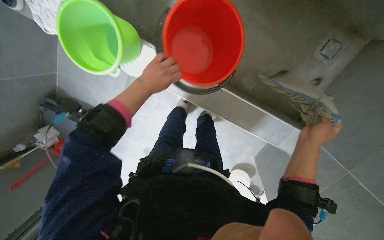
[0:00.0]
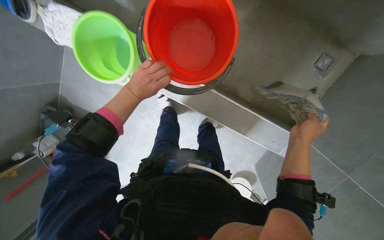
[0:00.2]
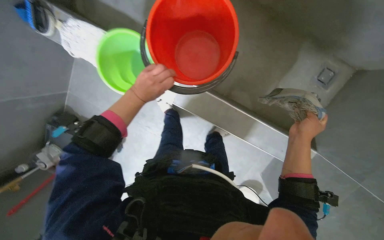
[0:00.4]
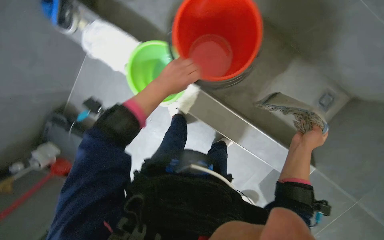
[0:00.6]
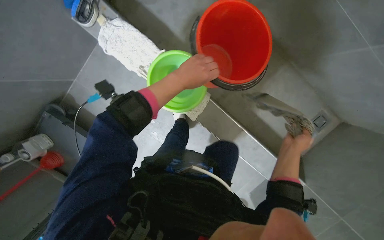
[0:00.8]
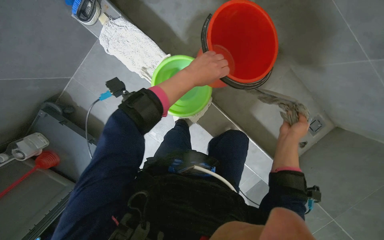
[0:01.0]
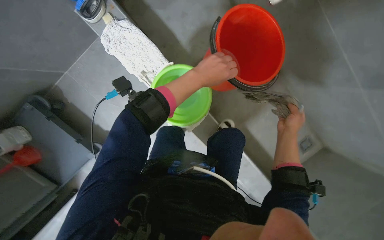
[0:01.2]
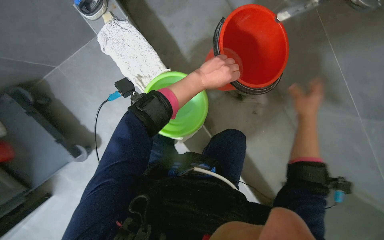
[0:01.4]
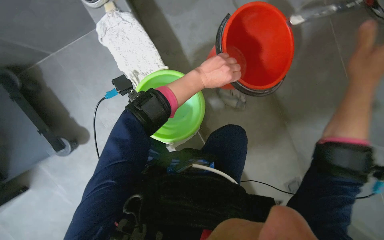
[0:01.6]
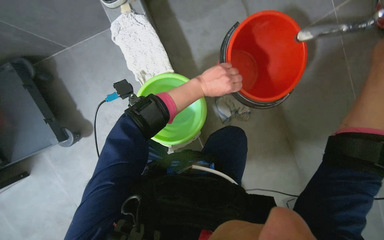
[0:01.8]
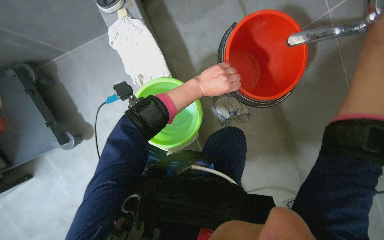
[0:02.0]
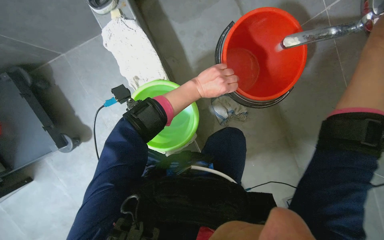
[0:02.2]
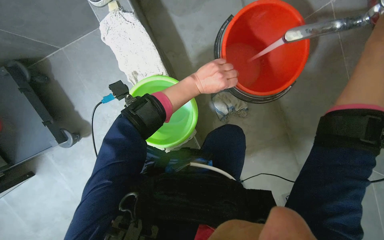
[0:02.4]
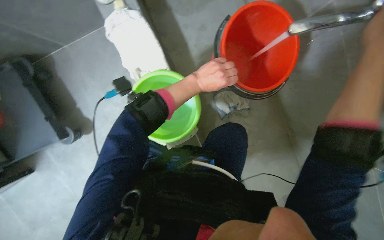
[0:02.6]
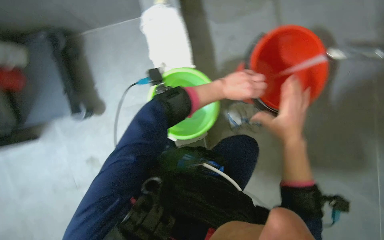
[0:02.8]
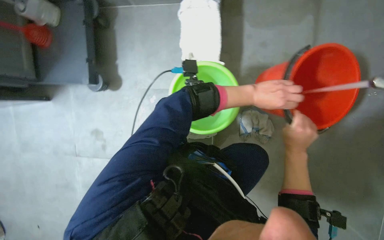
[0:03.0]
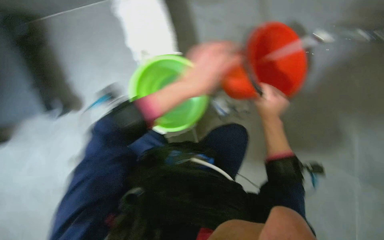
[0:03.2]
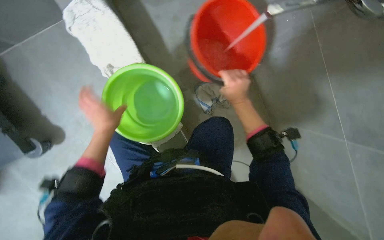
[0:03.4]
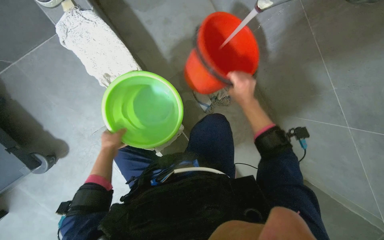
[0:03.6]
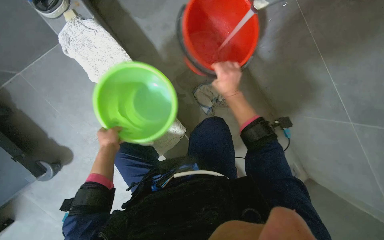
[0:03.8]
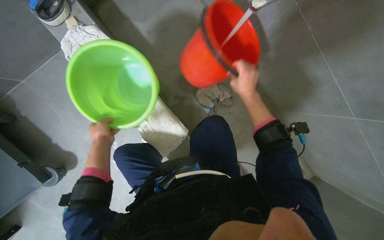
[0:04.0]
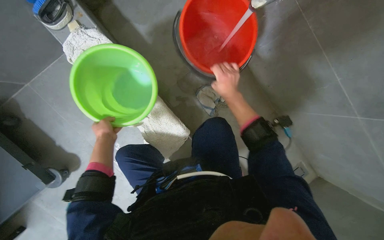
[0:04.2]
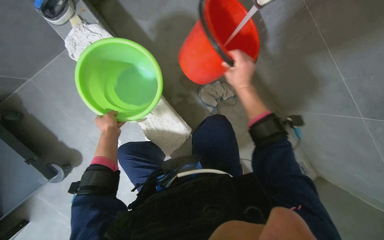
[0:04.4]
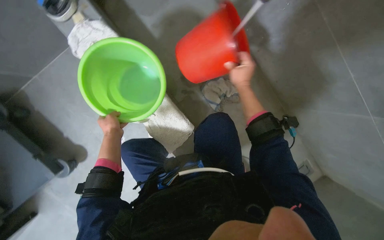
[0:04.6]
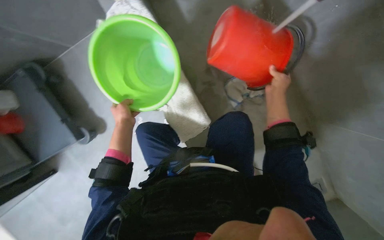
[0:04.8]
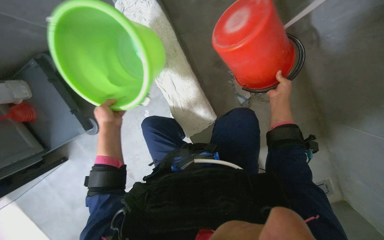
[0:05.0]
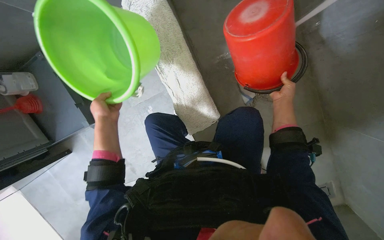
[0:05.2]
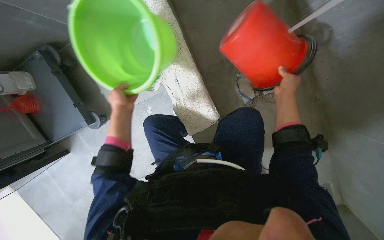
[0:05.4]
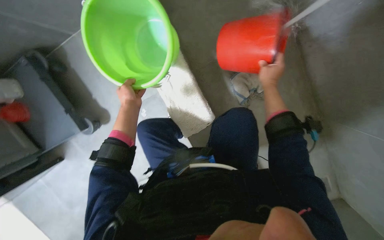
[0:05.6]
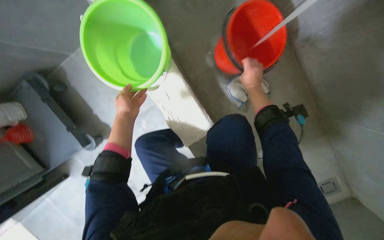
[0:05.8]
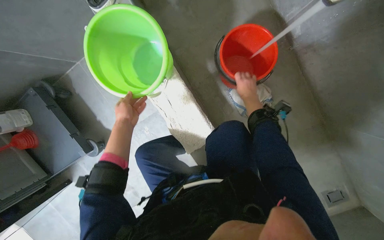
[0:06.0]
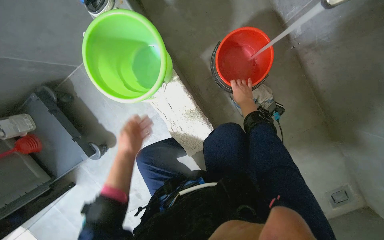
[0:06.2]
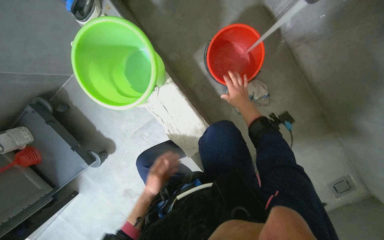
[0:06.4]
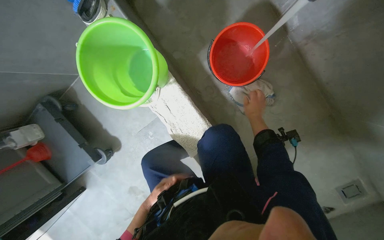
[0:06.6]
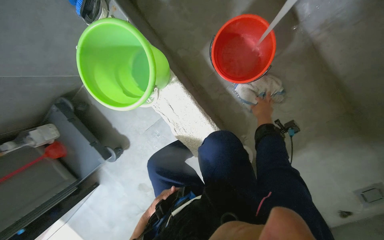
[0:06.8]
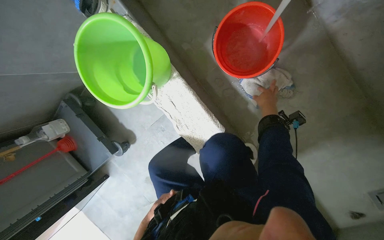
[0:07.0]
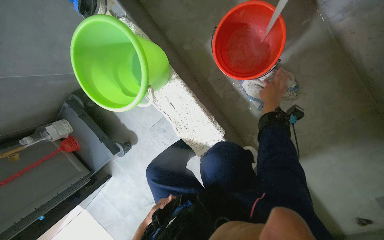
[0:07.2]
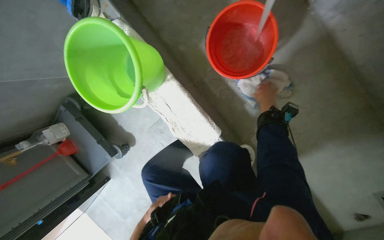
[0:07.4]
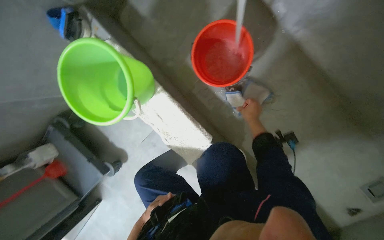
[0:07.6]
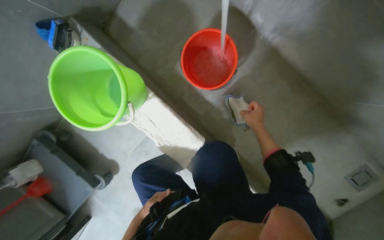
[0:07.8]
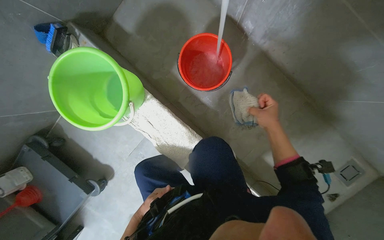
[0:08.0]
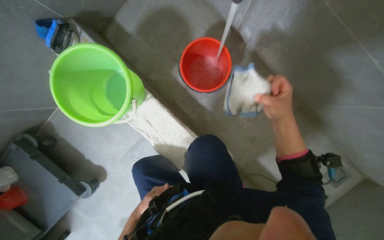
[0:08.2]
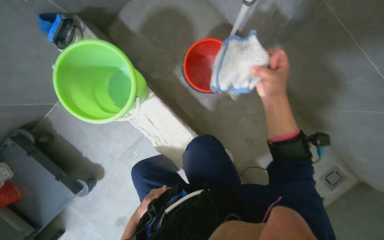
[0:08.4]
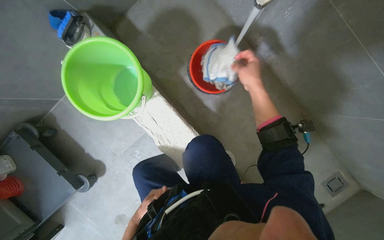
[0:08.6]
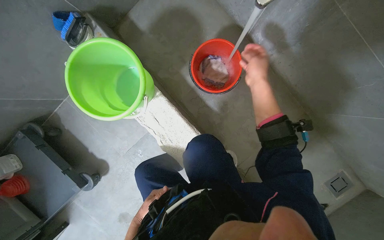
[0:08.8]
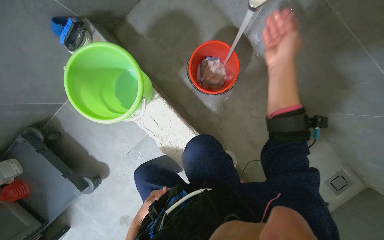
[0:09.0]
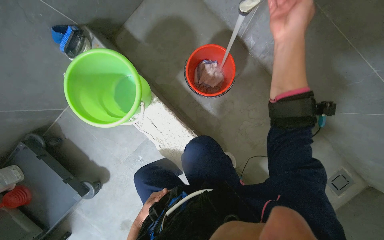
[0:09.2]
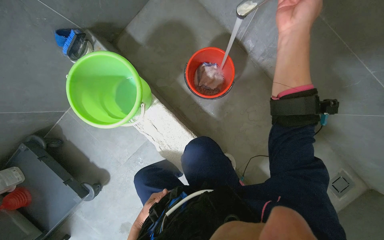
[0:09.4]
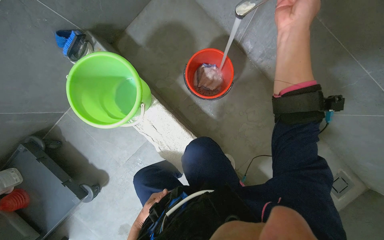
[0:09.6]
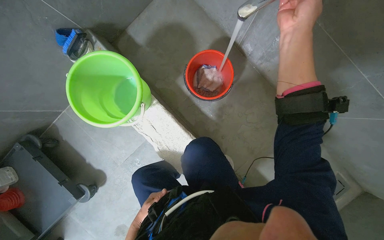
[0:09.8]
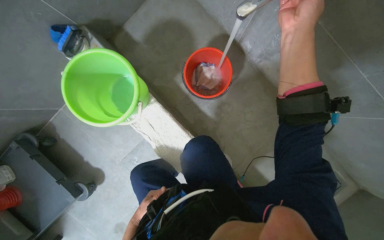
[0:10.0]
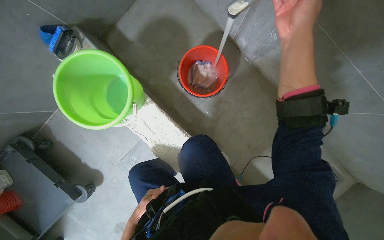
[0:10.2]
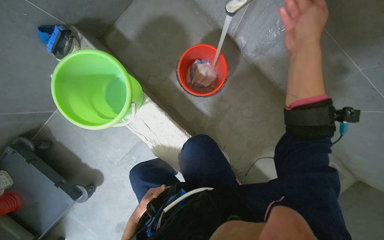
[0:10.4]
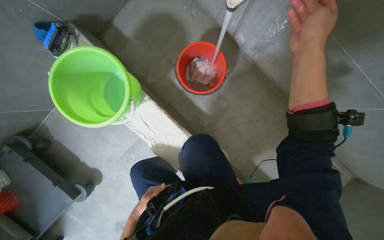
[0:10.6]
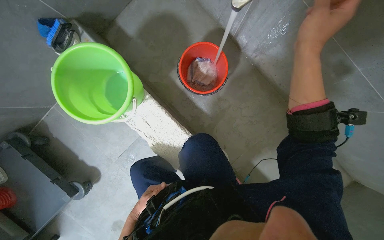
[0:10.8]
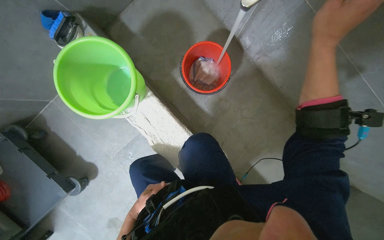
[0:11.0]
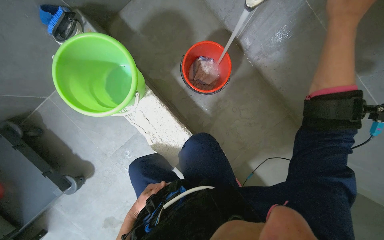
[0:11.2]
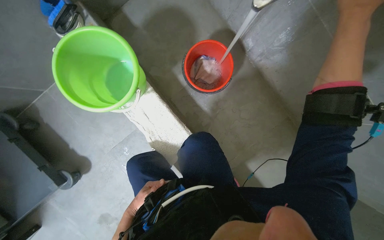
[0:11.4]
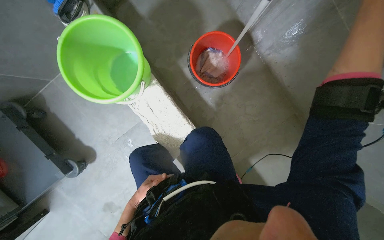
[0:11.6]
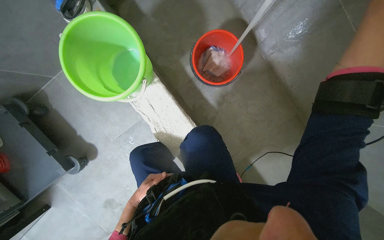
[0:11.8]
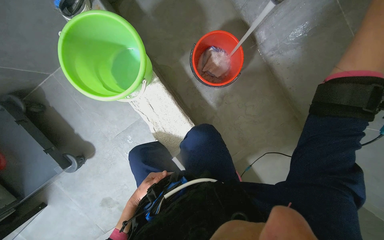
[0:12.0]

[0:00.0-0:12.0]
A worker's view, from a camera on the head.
Job: preparing cleaning supplies.
The whole recording: Preparing cleaning area and supplies. The worker fills buckets with water, prepares a mop, and picks up items from the floor in the cleaning area.
0:01.6 to 0:03.0: The scene turns about 30 degrees clockwise in the picture.
0:03.0 to 0:04.4: Everything in view rotates about 40 degrees counterclockwise.
0:04.4 to 0:06.0: The right hand moves farther from the camera, roughly 20 cm.
0:06.0 to 0:07.6: The left hand travels down the picture and to the right by about 30 cm. Meanwhile the right hand heads down the picture, covering roughly 10 cm.
0:07.6 to 0:09.0: The right hand swings nearer and farther, about 20 cm each way, with 2 reversals.
0:09.0 to 0:10.4: The right hand travels nearer to the camera by about 10 cm.
0:10.4 to 0:12.0: The left hand moves nearer and farther over roughly 10 cm, changing direction 2 times.

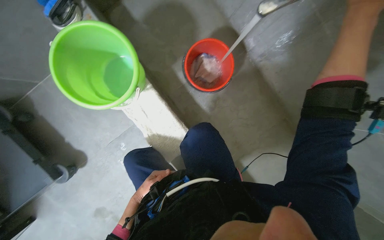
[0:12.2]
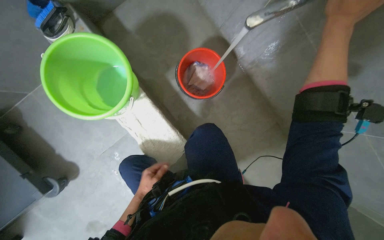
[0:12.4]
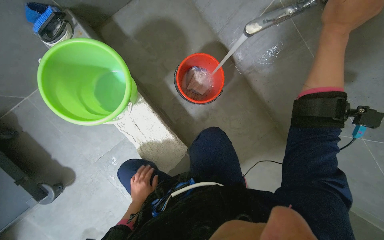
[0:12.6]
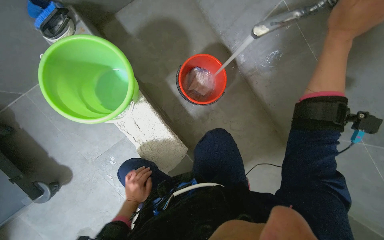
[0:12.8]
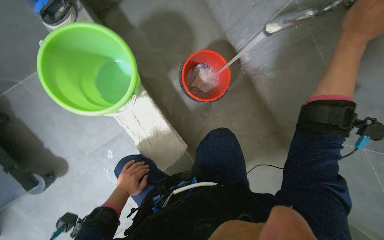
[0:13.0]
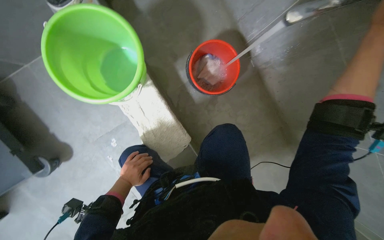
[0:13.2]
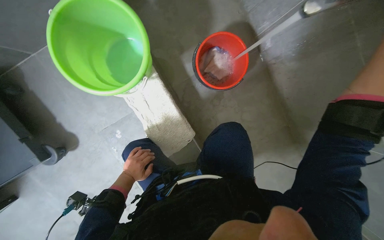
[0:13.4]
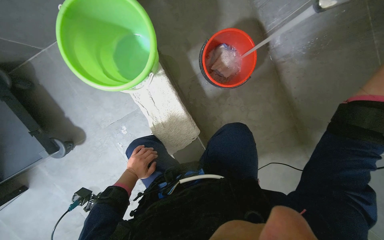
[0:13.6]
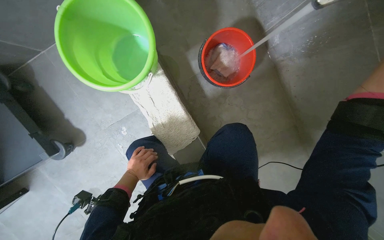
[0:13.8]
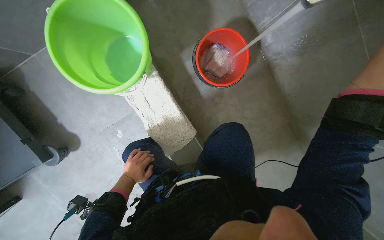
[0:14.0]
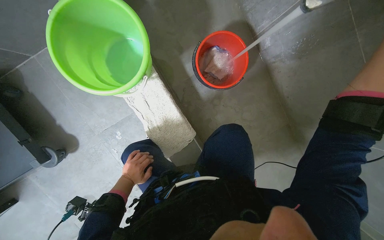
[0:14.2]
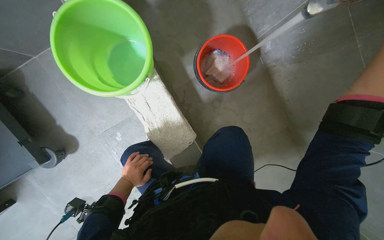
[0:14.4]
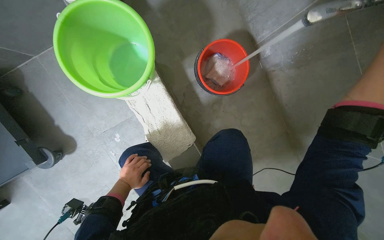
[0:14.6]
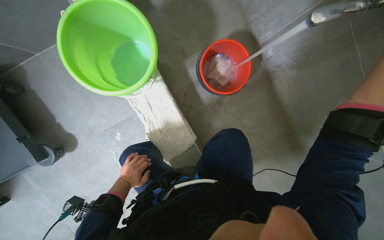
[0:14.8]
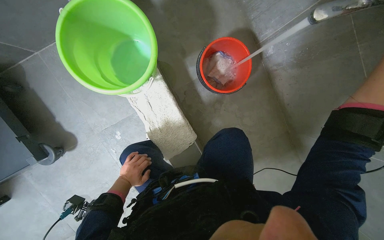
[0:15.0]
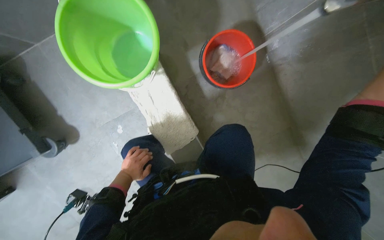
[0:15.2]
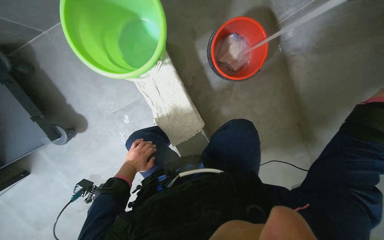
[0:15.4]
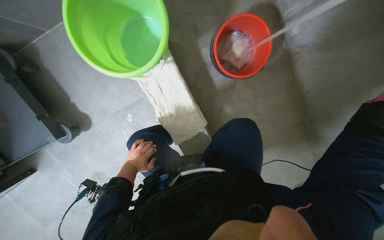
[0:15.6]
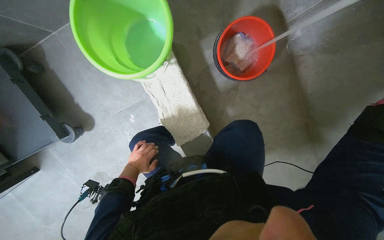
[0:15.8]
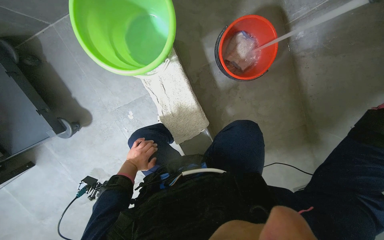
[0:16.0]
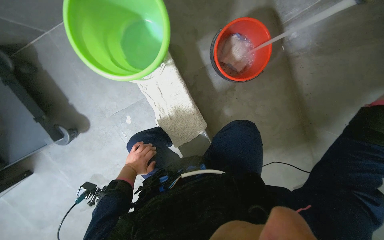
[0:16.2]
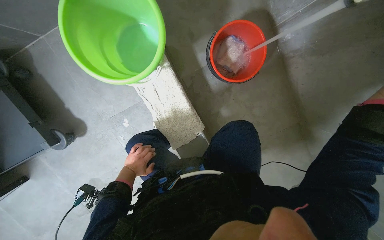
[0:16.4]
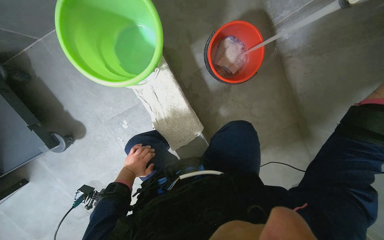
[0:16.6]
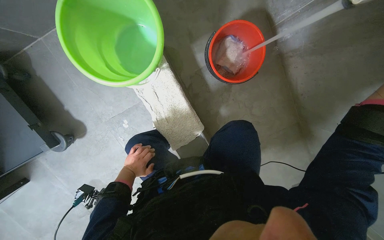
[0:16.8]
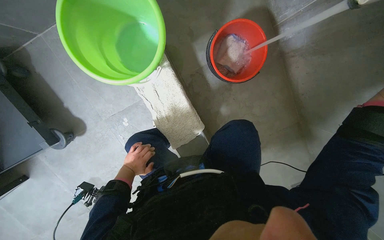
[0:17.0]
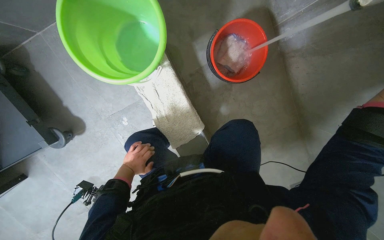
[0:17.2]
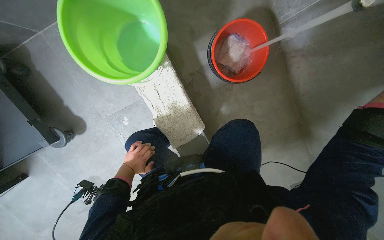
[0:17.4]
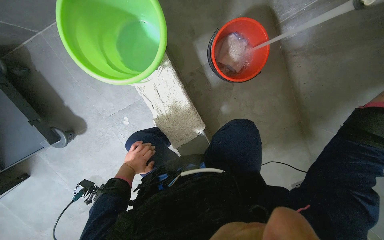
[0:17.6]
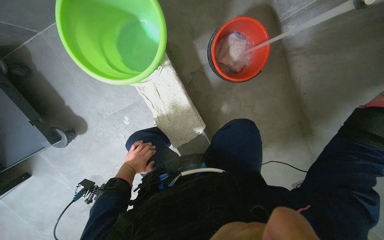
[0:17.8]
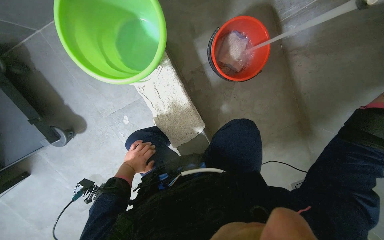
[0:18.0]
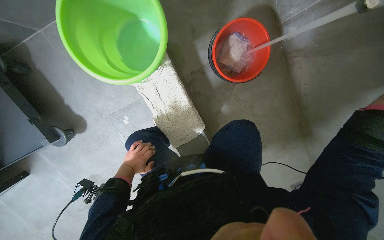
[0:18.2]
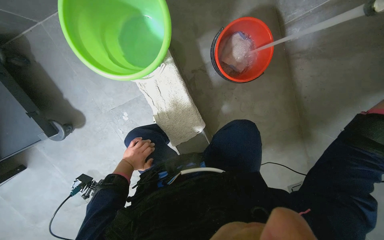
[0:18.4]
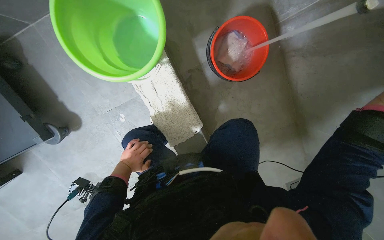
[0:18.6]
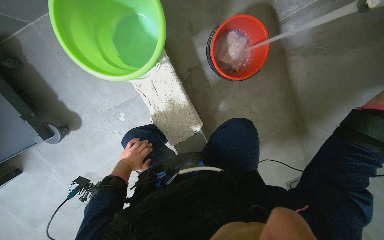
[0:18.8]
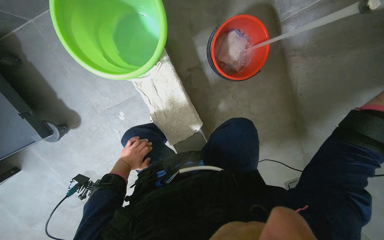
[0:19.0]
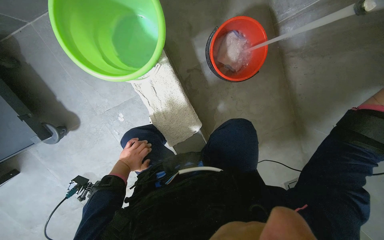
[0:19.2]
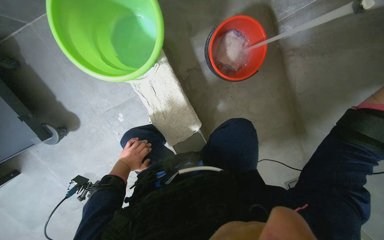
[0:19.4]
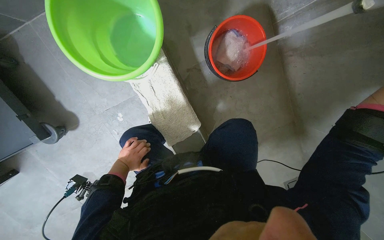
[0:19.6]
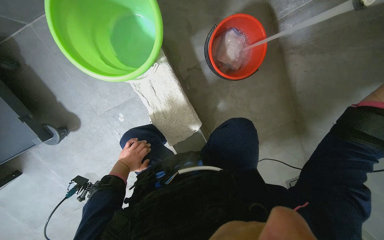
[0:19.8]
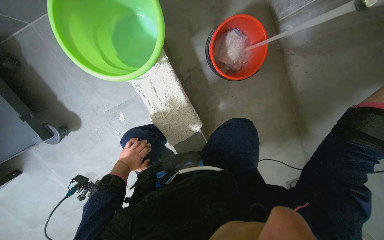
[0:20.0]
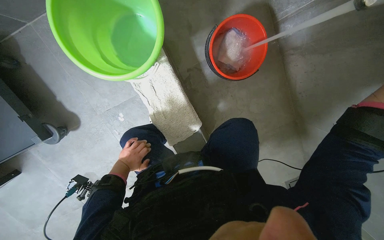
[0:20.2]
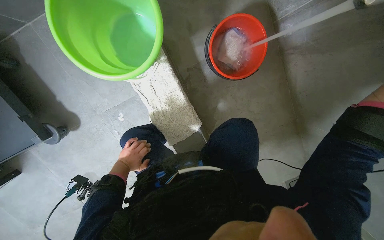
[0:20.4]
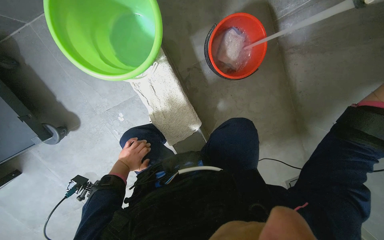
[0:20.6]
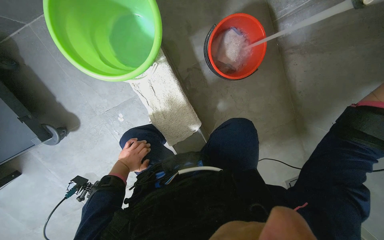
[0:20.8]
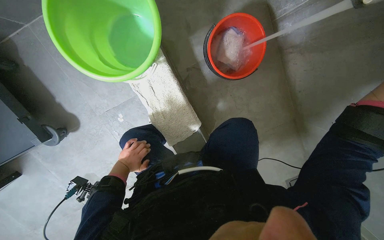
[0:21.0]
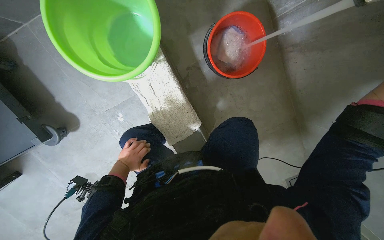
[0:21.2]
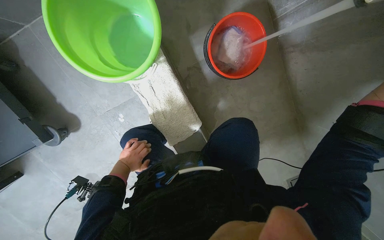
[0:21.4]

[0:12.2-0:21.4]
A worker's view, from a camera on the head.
Job: preparing cleaning supplies.
The whole recording: Preparing cleaning area and supplies. The worker fills buckets with water, prepares a mop, and picks up items from the floor in the cleaning area.
0:12.2 to 0:13.8: The left hand goes some 25 cm farther from the camera and to the left.
